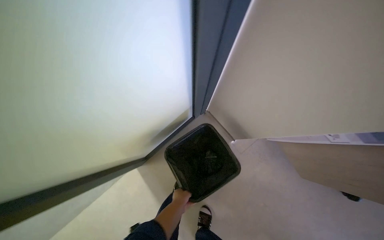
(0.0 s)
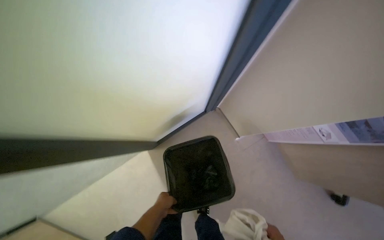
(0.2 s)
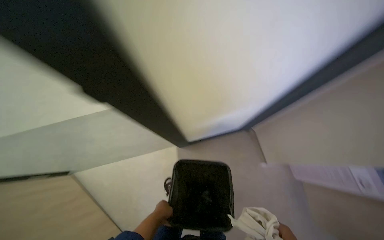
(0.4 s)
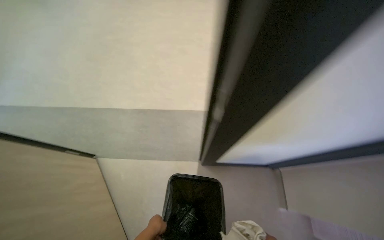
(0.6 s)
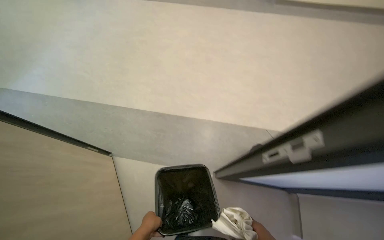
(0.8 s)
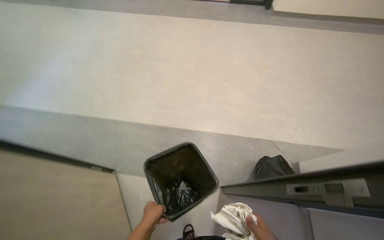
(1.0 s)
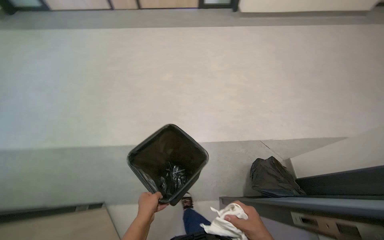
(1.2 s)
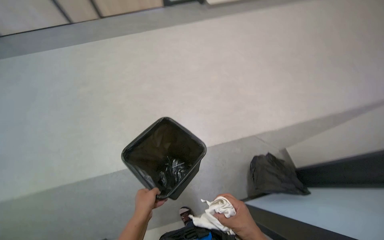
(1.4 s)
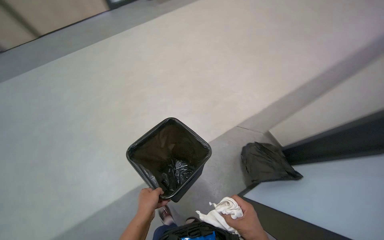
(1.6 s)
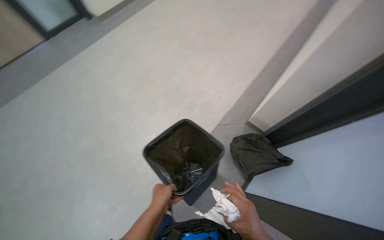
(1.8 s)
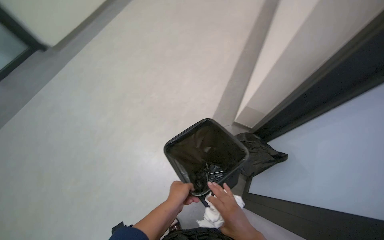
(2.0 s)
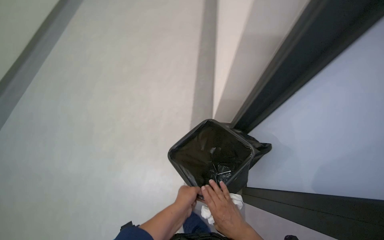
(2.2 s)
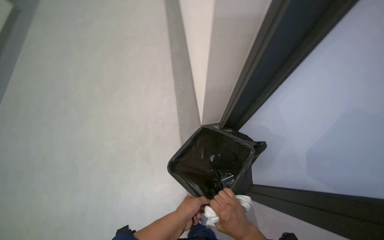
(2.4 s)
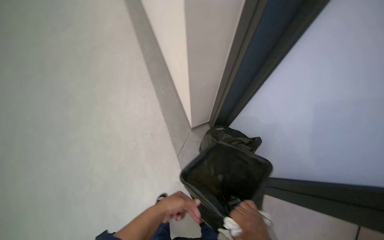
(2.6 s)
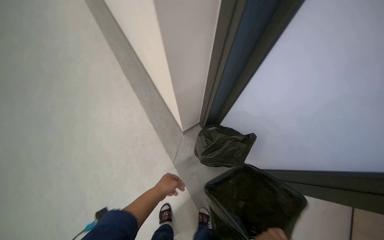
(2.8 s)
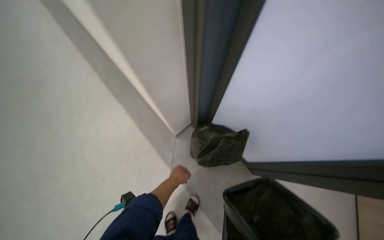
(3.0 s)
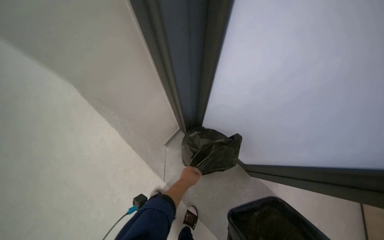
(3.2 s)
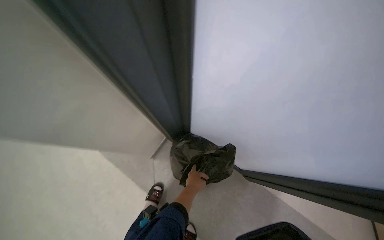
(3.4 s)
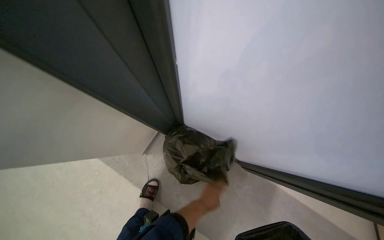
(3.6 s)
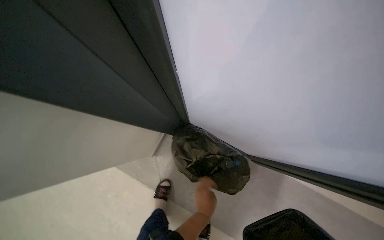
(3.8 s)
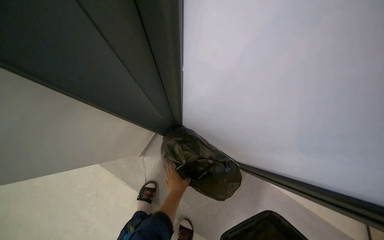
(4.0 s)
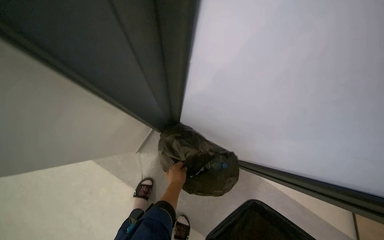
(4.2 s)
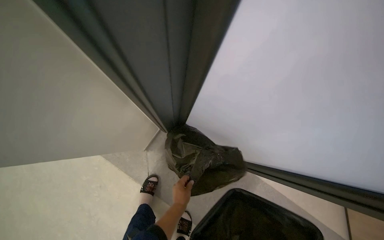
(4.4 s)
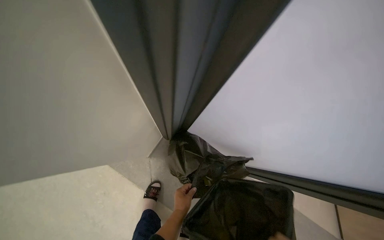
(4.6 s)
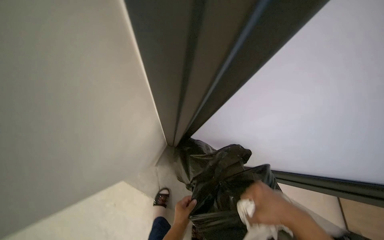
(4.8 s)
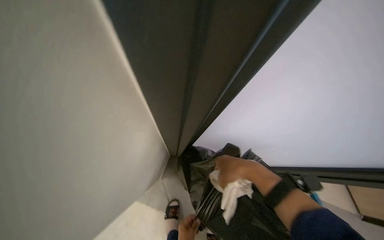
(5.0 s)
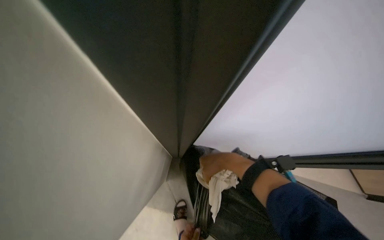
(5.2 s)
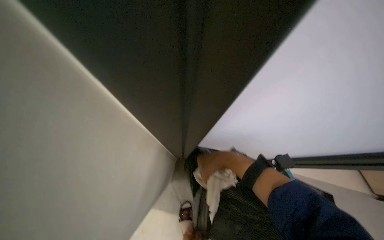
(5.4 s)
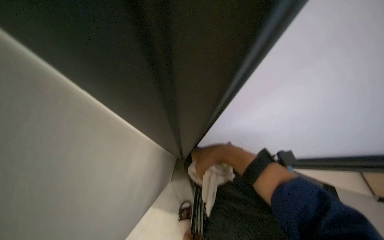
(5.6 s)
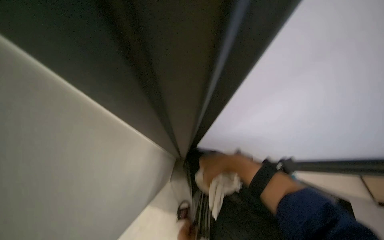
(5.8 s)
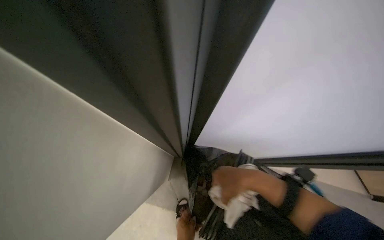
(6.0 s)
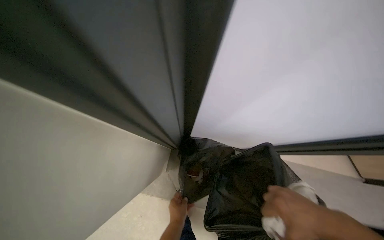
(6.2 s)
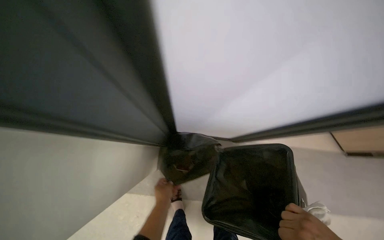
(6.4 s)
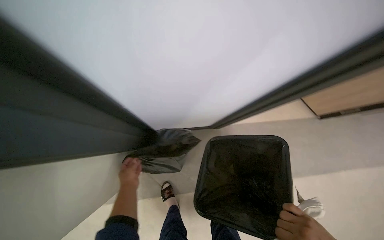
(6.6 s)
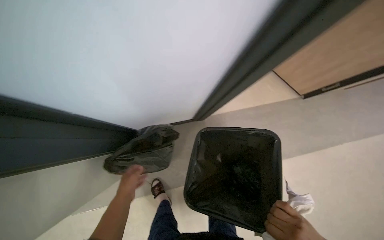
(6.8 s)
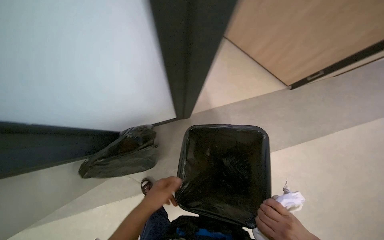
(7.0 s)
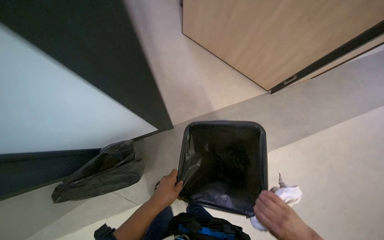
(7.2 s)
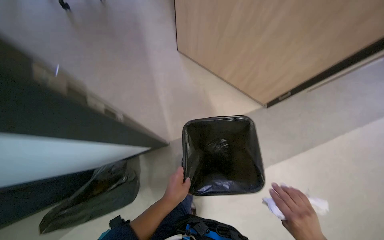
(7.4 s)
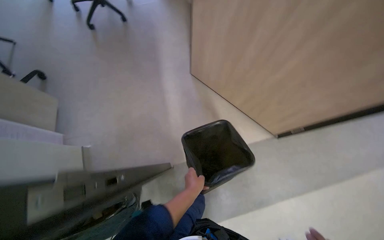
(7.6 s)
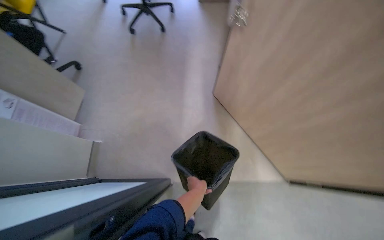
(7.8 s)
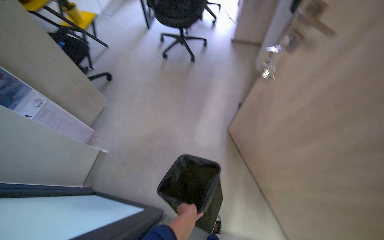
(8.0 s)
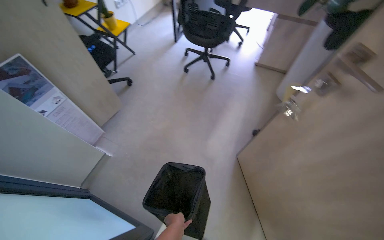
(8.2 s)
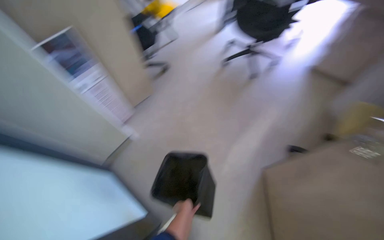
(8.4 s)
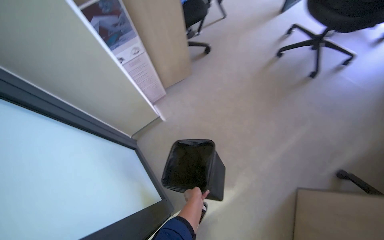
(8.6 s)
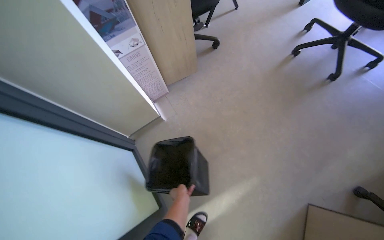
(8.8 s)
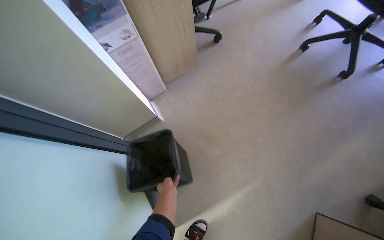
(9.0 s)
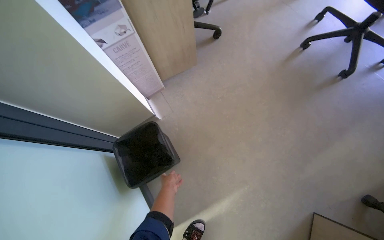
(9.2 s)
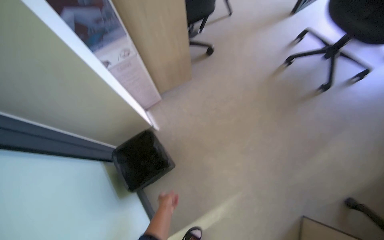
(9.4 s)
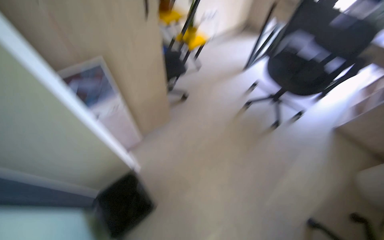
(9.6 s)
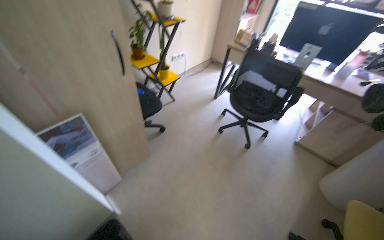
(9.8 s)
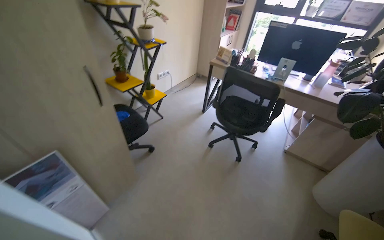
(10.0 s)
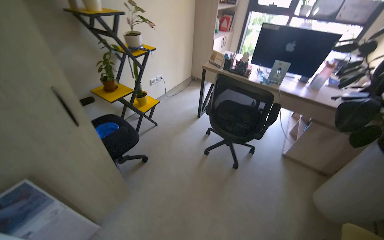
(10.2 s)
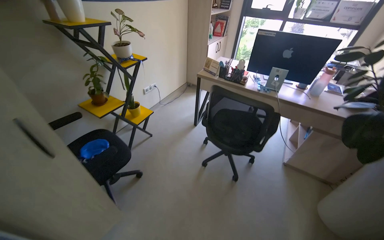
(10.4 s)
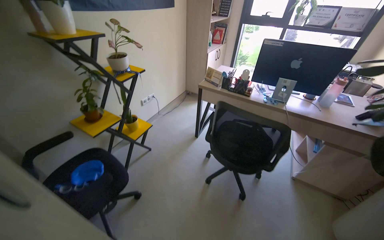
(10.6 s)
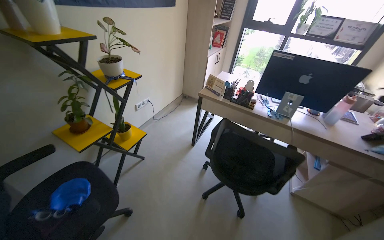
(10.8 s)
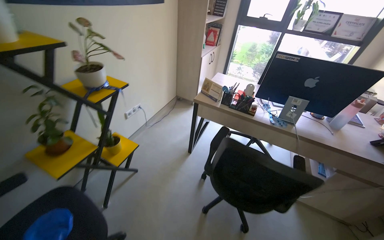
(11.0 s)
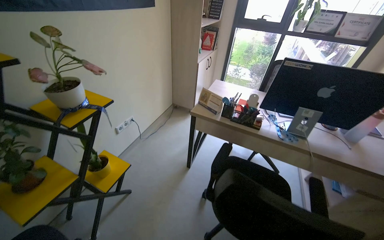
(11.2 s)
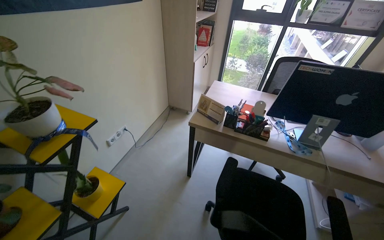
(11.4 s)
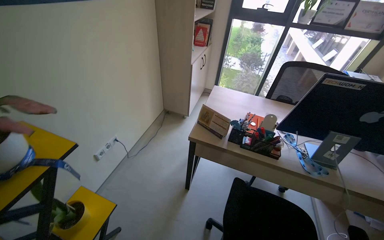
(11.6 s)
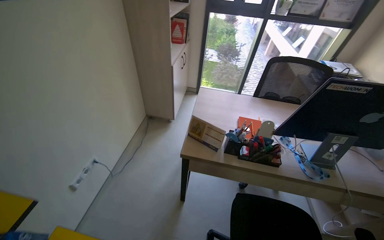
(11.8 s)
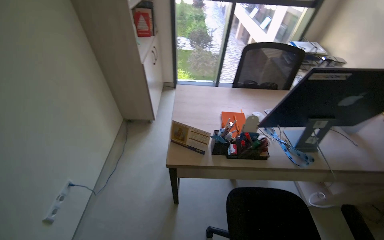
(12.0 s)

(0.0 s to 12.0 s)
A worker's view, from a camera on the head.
Job: wiping surfaces.
The whole recording: Cleaning office area surfaces. The worker cleans surfaces in office rooms, including desks, chairs, and shelves, and handles trash.
0.0 s - 1.6 s: The view tilts about 20 degrees upward.
1.6 s - 3.0 s: The wearer looks roughly 80 degrees further to the right.
4.4 s - 6.0 s: The wearer looks approximately 15 degrees further upward.
6.0 s - 7.6 s: The camera pitches downward, by about 15 degrees.
9.0 s - 10.4 s: The camera travels roughly 50 cm. The head turns to the right by roughly 30 degrees. The camera pitches upward, by about 30 degrees.
10.4 s - 12.0 s: The camera is carried about 1 m. The wearer looks roughly 30 degrees further to the right.

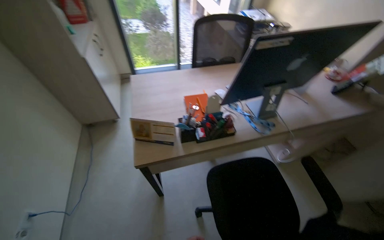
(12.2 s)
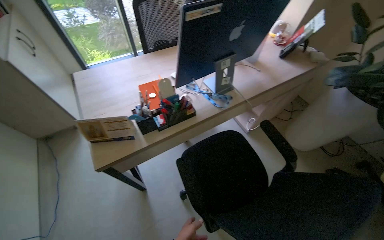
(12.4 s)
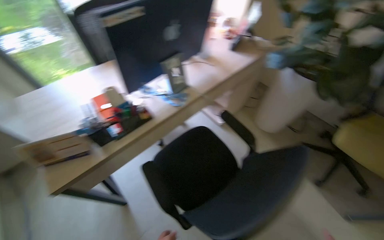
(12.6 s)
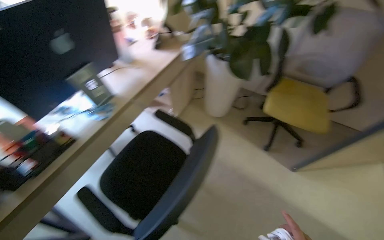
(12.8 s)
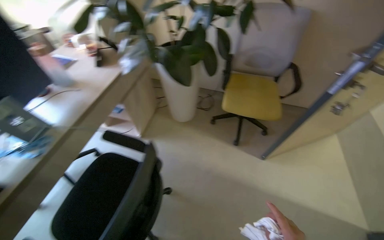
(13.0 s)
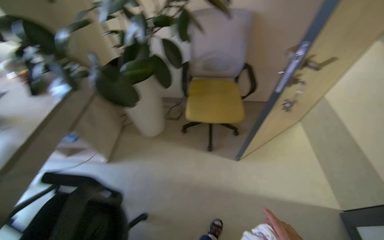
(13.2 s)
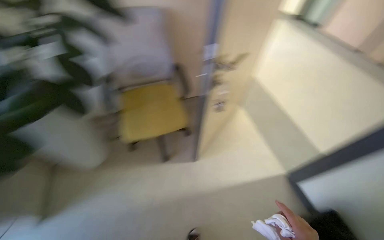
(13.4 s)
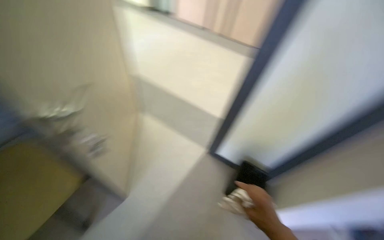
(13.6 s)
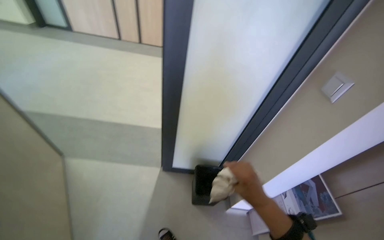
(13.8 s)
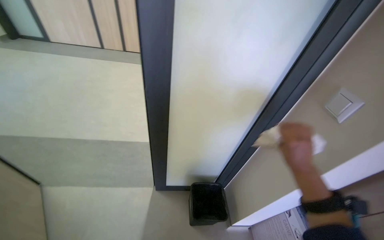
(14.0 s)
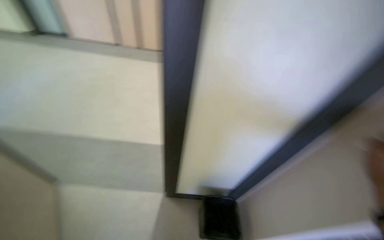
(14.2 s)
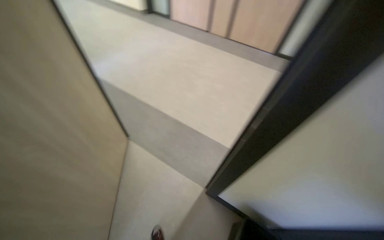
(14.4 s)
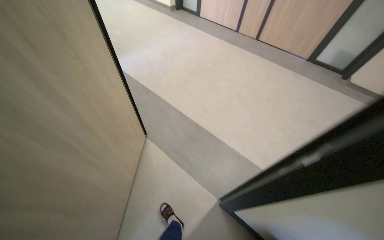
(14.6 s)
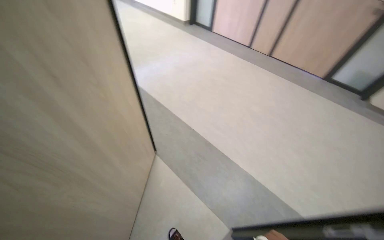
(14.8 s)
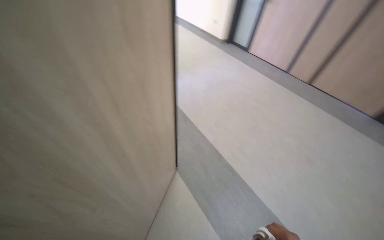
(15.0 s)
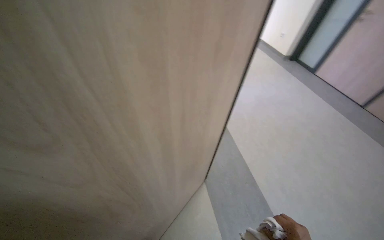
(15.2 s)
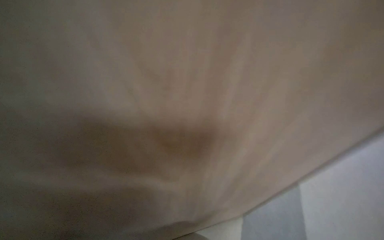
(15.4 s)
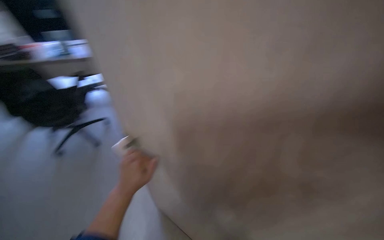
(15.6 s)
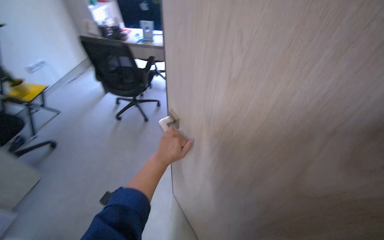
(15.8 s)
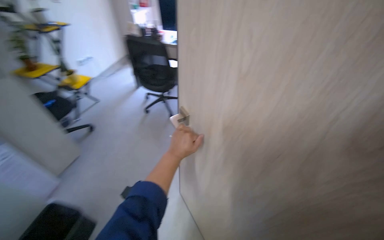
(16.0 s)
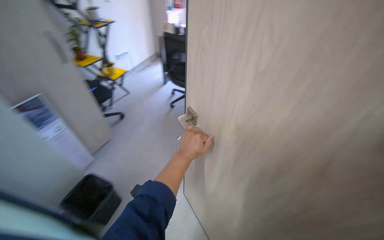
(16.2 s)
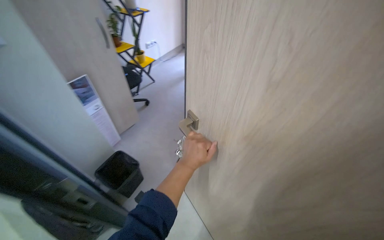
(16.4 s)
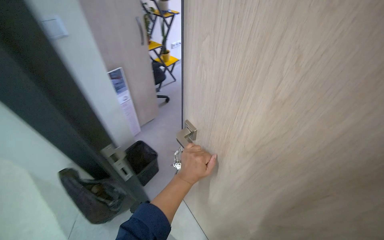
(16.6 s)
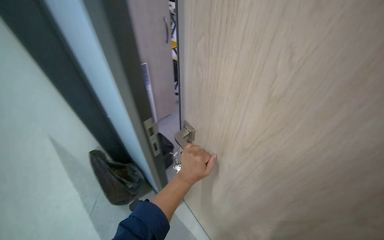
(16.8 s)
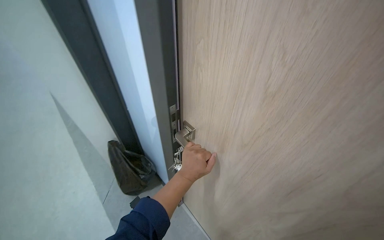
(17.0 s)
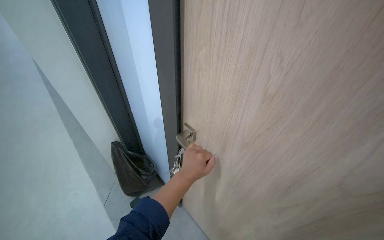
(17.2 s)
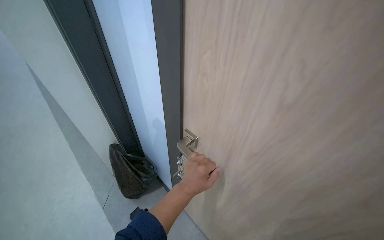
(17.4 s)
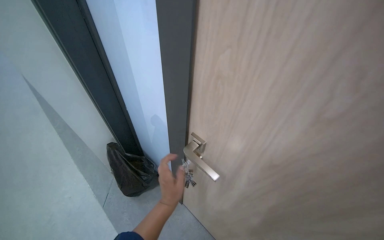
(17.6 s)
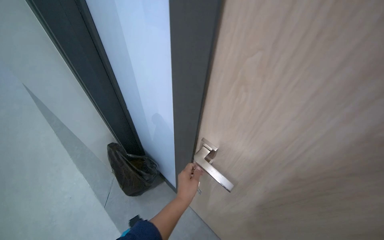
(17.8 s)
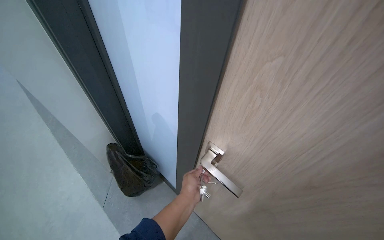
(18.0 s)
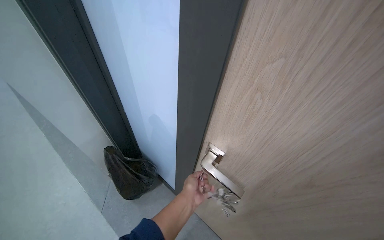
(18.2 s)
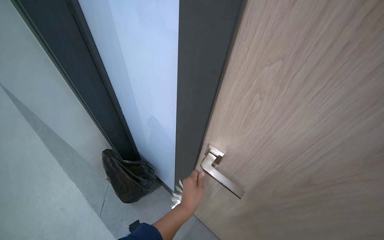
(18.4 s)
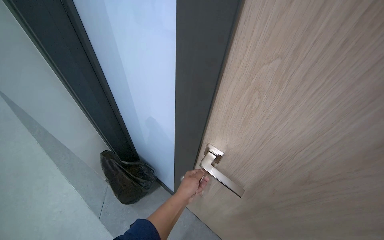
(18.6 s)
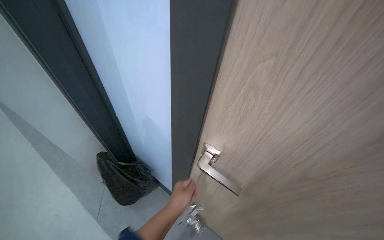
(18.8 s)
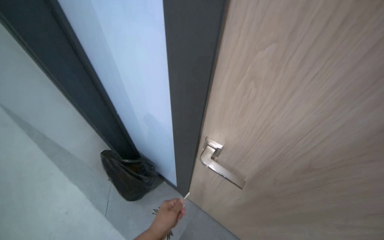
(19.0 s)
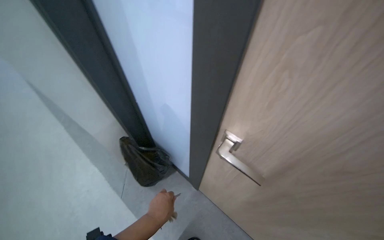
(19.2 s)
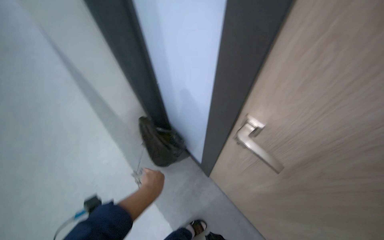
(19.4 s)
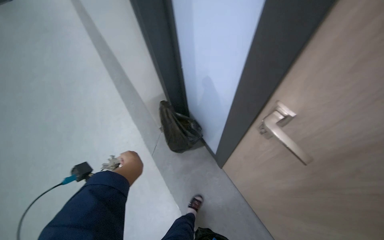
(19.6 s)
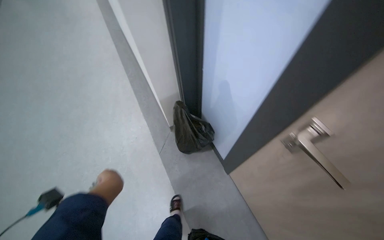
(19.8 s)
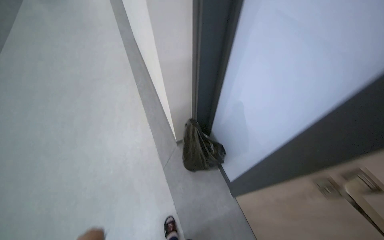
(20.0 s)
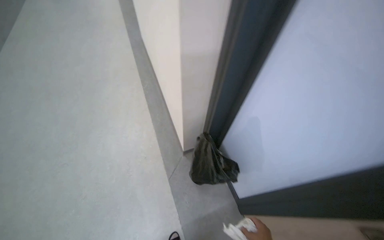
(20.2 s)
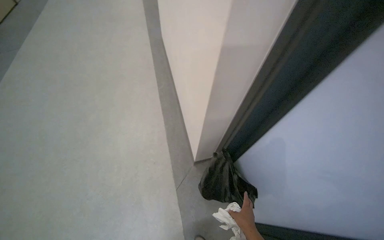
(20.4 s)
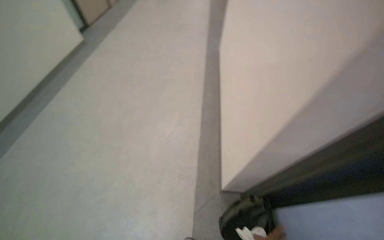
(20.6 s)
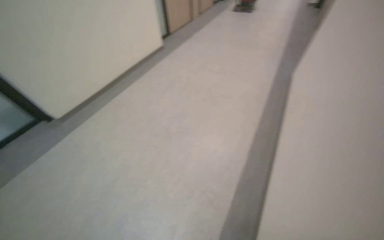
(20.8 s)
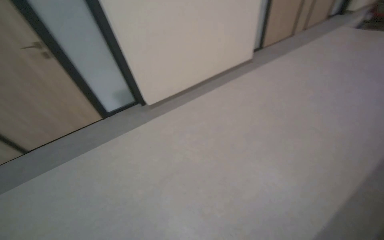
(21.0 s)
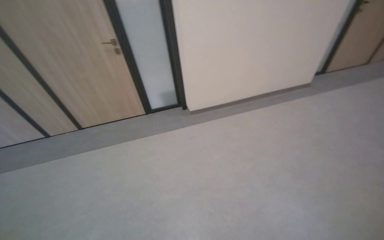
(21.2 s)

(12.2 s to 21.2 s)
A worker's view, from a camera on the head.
Job: wiping surfaces.
The whole recording: Cleaning office area surfaces. The worker cleans surfaces in office rooms, including desks, chairs, and shelves, and handles trash.
12.2 s - 13.8 s: The head travels approximately 1.5 m. The head rotates roughly 165 degrees to the right.
13.8 s - 15.2 s: The head travels approximately 80 cm. The wearer's head swings approximately 75 degrees to the left.
15.2 s - 16.6 s: The camera is carried about 70 cm. The head turns to the left by about 60 degrees.
18.2 s - 19.8 s: The head turns to the left by roughly 25 degrees.
19.8 s - 21.2 s: The camera travels some 60 cm. The head turns to the left by roughly 100 degrees. The view tips upward by approximately 15 degrees.
